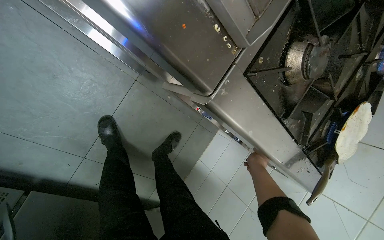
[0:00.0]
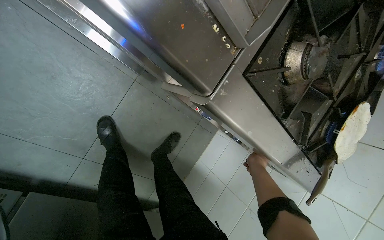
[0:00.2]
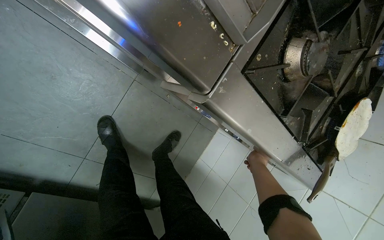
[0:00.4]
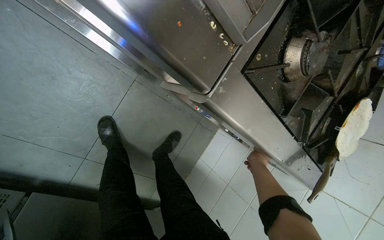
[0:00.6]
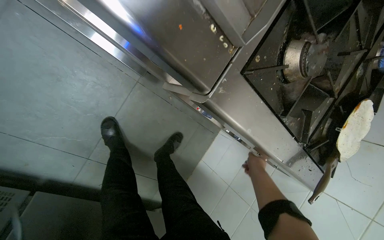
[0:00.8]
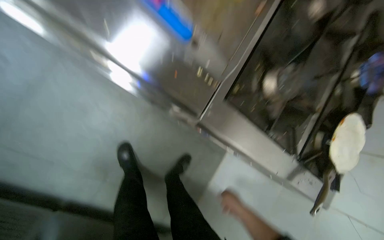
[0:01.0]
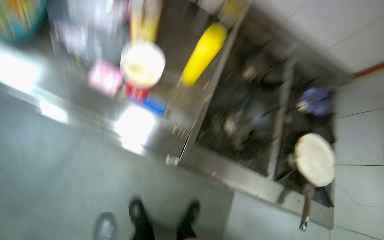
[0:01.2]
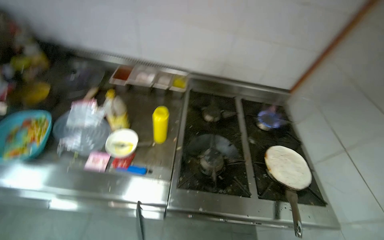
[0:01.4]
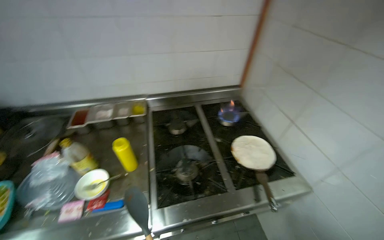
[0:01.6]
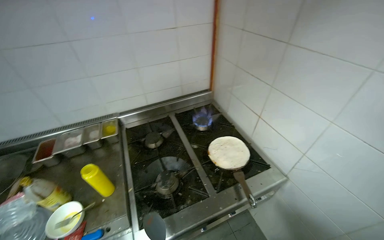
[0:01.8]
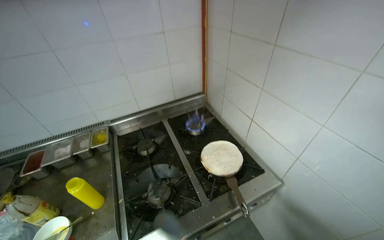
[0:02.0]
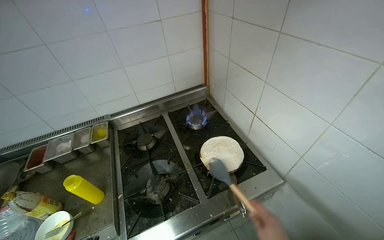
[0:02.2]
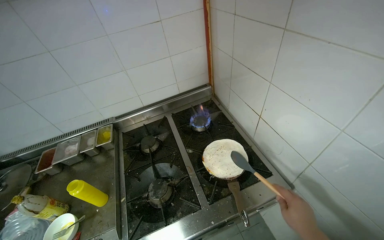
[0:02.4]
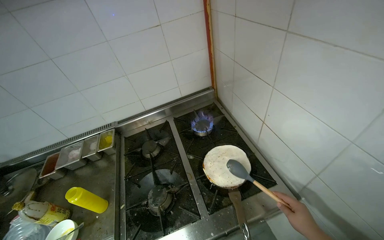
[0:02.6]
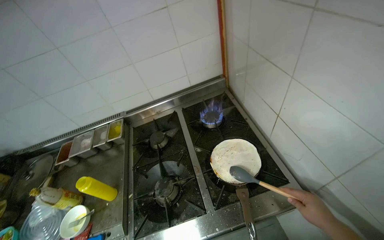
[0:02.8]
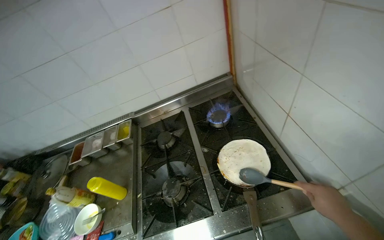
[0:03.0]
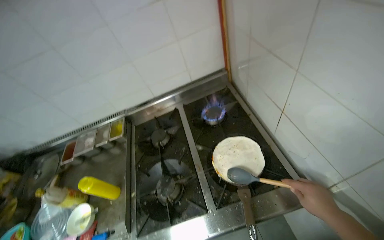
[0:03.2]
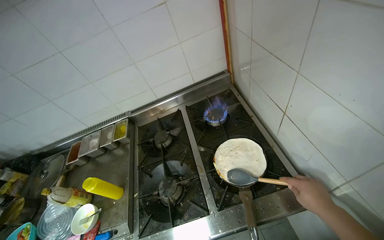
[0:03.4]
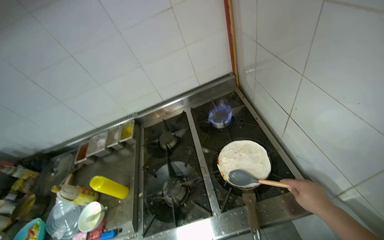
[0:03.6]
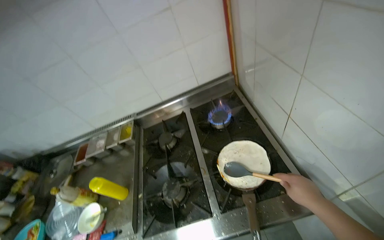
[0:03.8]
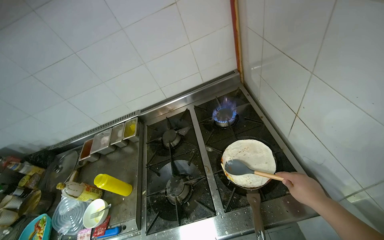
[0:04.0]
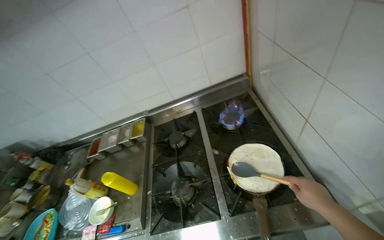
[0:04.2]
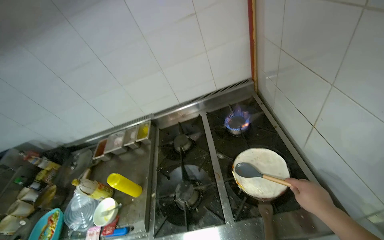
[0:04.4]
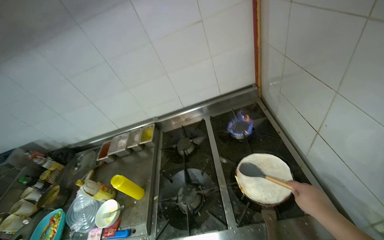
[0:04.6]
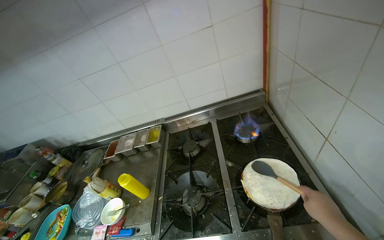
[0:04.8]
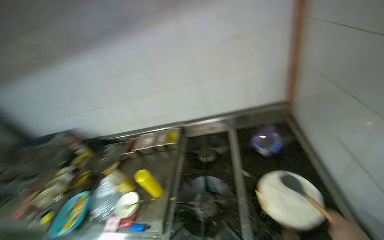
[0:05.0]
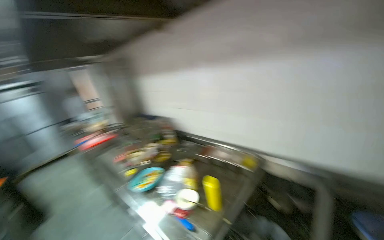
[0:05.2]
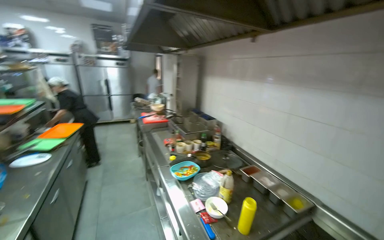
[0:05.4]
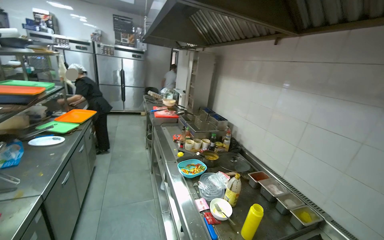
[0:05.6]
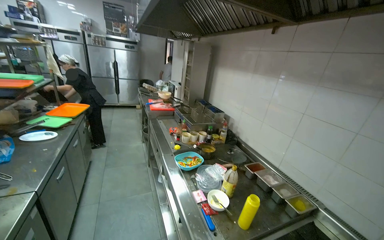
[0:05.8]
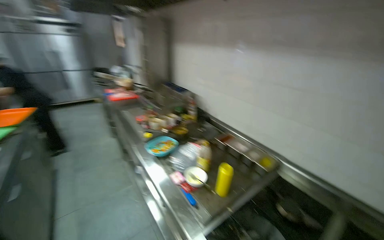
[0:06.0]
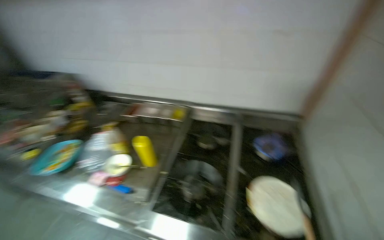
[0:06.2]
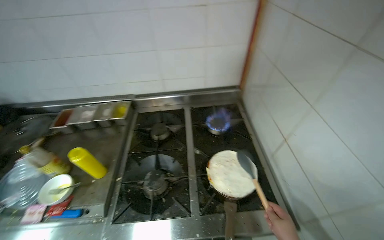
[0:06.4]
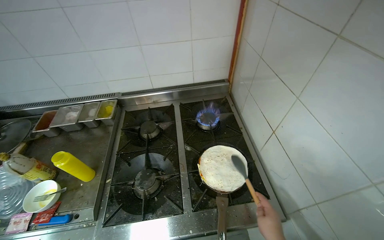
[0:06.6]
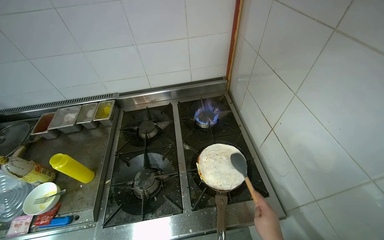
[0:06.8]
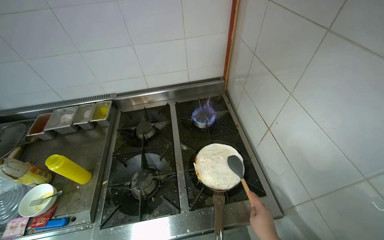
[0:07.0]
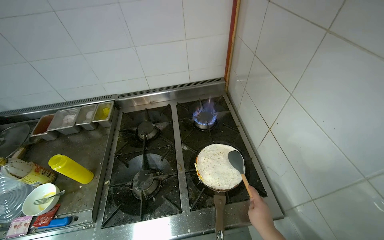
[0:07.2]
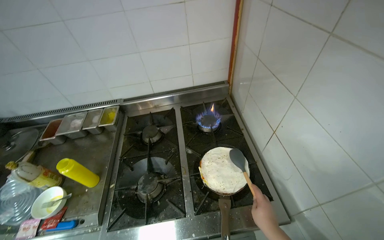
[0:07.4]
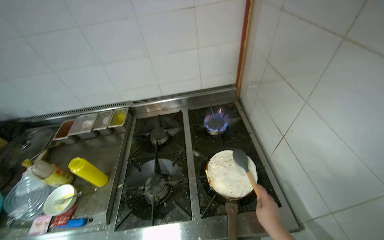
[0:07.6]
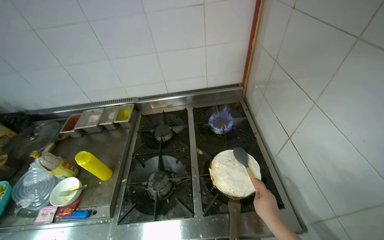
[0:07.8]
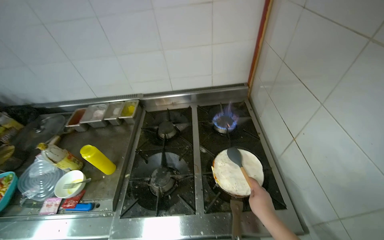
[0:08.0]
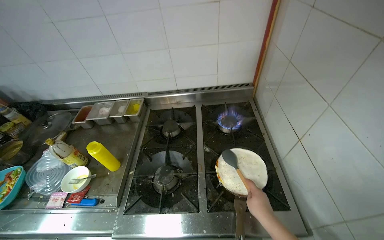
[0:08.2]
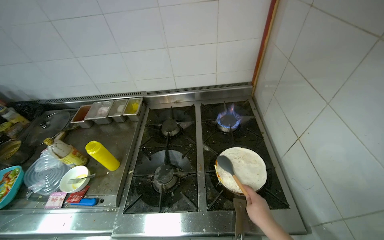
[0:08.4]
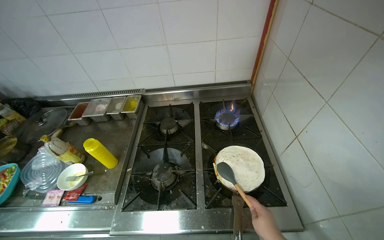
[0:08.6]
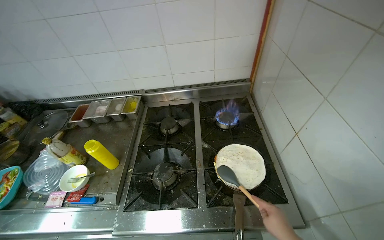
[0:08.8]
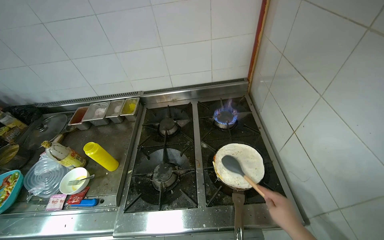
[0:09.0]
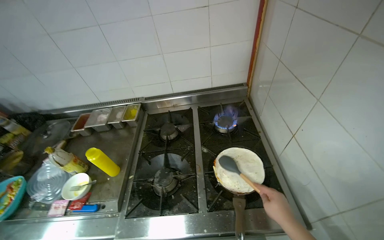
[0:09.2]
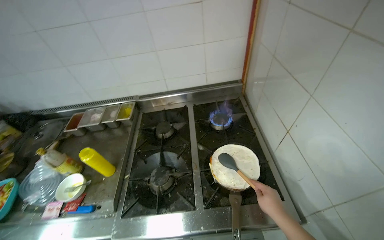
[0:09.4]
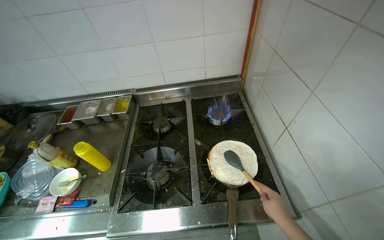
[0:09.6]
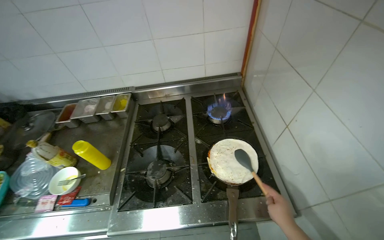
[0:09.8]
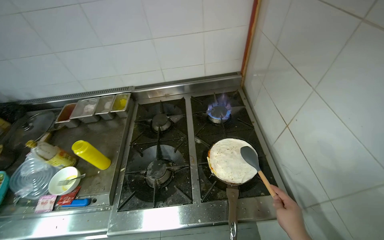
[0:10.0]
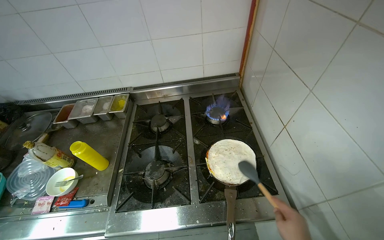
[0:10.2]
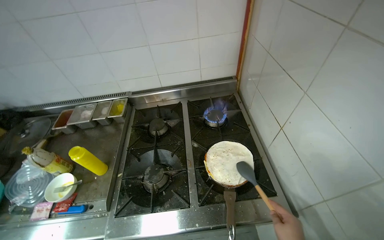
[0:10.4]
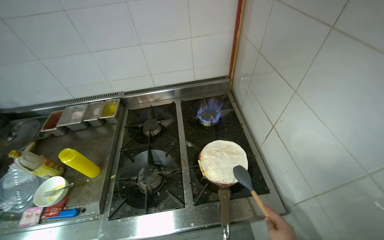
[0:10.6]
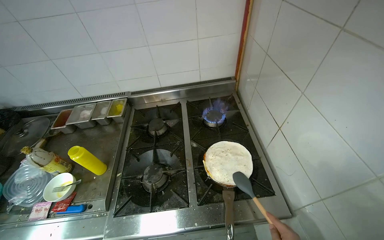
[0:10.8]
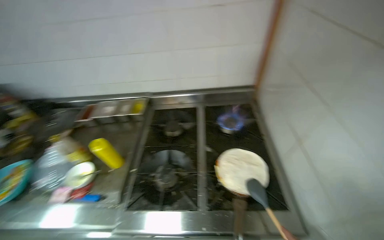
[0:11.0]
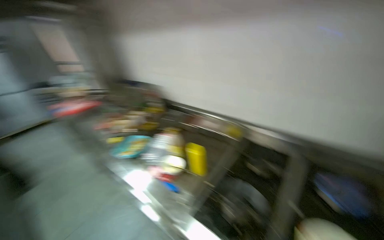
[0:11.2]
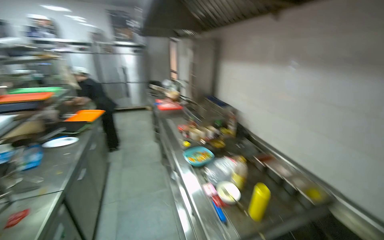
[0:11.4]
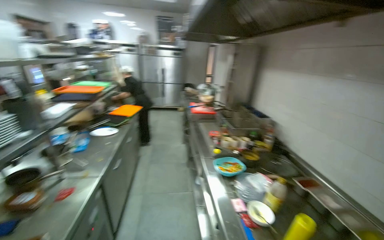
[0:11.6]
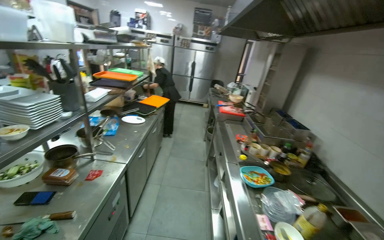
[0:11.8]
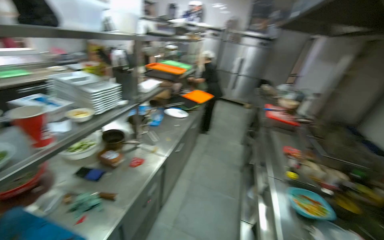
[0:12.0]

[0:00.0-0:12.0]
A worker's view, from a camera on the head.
Job: cooking food.
The whole recording: Pressing tortilla onto mixture in pan. The worker places a tortilla on top of the cooked mixture in the pan and presses it down with a spatula.
0:00.0 to 0:01.6: The wearer moves roughly 60 cm. The wearer looks approximately 50 degrees further upward. The scene rotates counterclockwise by about 50 degrees.
0:04.4 to 0:06.0: The head turns to the left by some 65 degrees.
0:06.0 to 0:07.6: The wearer looks some 60 degrees further to the right. The view tilts roughly 15 degrees downward.
0:10.4 to 0:12.0: The camera travels approximately 50 cm. The head rotates about 115 degrees to the left. The view tilts approximately 20 degrees upward.

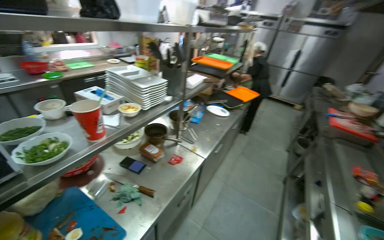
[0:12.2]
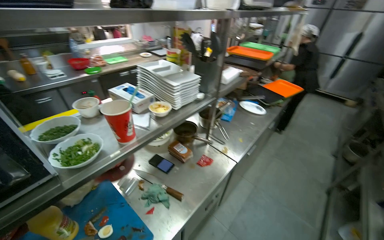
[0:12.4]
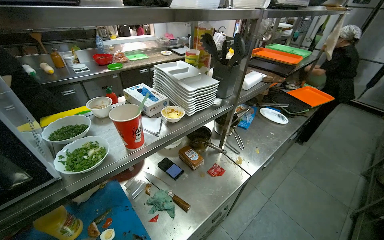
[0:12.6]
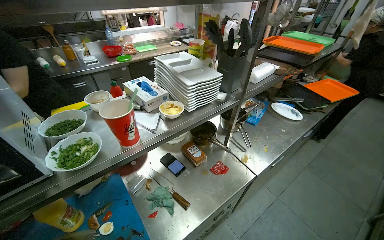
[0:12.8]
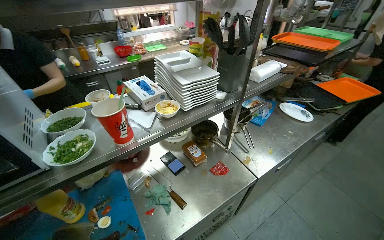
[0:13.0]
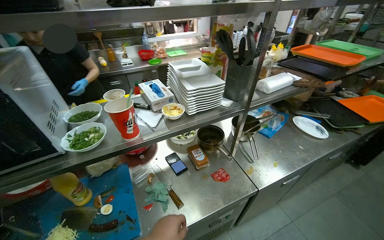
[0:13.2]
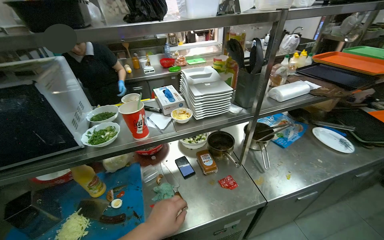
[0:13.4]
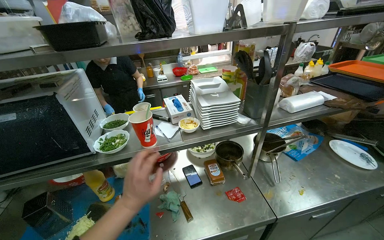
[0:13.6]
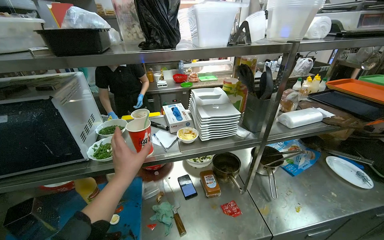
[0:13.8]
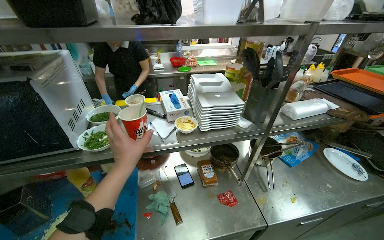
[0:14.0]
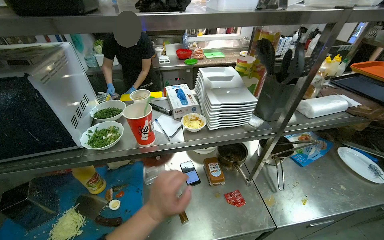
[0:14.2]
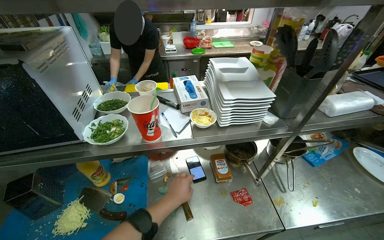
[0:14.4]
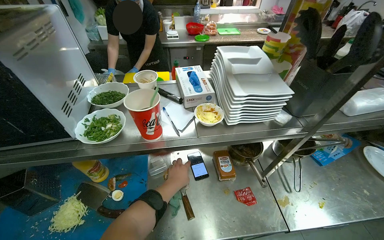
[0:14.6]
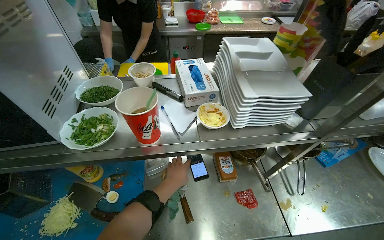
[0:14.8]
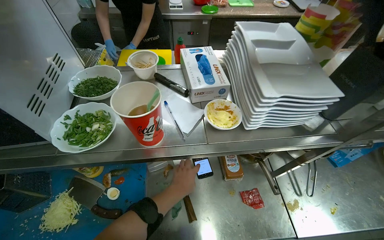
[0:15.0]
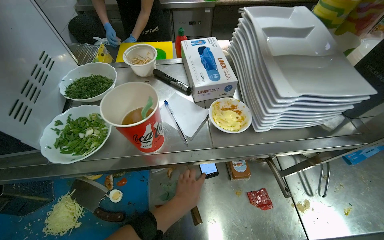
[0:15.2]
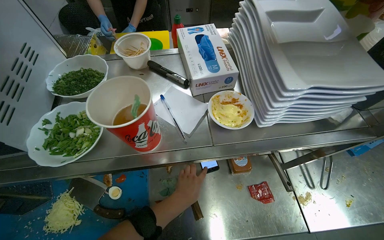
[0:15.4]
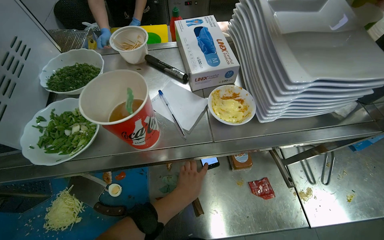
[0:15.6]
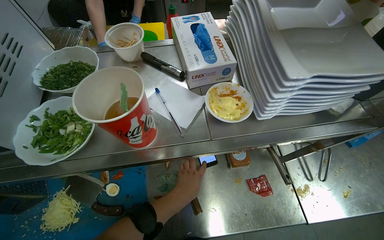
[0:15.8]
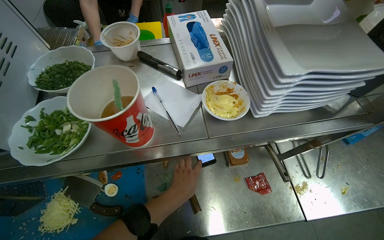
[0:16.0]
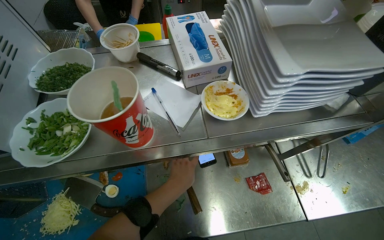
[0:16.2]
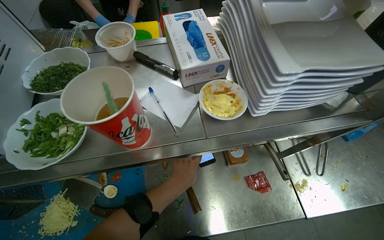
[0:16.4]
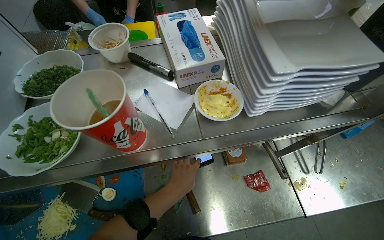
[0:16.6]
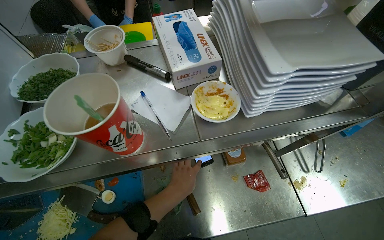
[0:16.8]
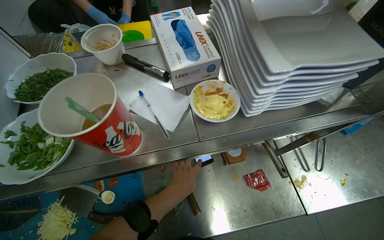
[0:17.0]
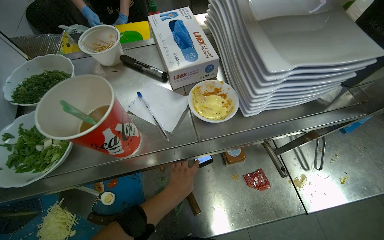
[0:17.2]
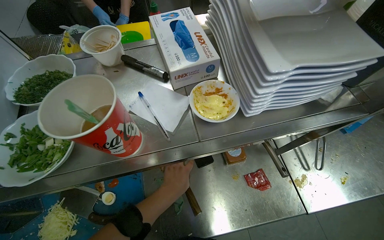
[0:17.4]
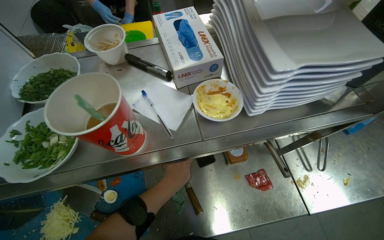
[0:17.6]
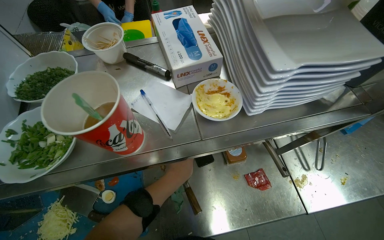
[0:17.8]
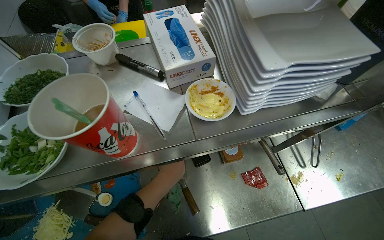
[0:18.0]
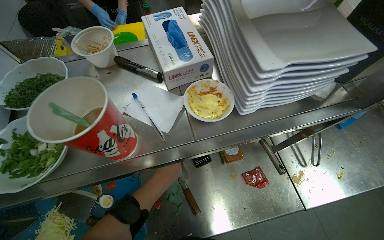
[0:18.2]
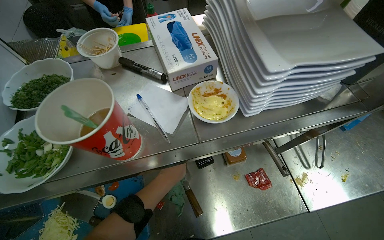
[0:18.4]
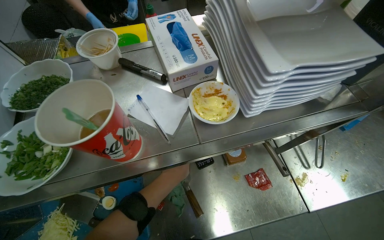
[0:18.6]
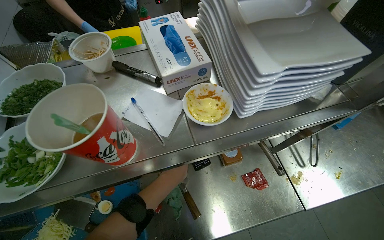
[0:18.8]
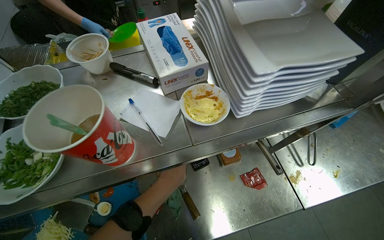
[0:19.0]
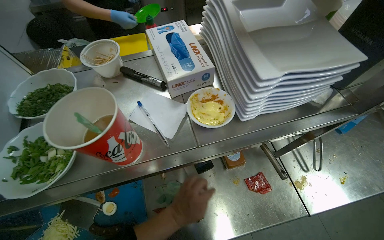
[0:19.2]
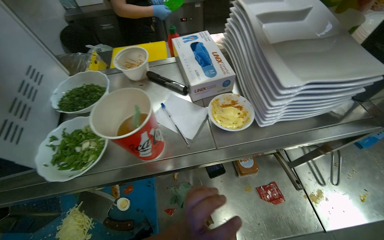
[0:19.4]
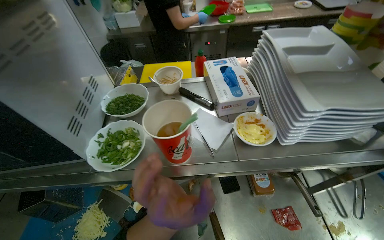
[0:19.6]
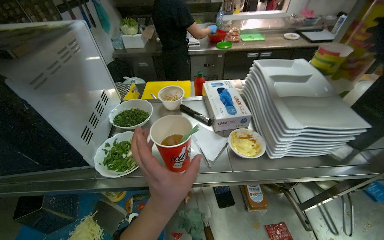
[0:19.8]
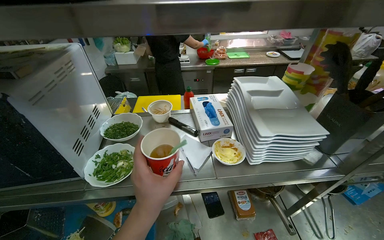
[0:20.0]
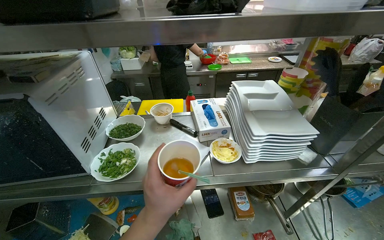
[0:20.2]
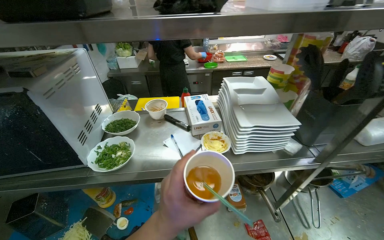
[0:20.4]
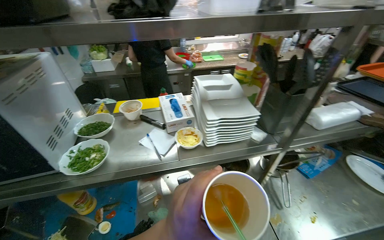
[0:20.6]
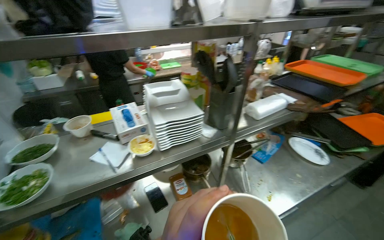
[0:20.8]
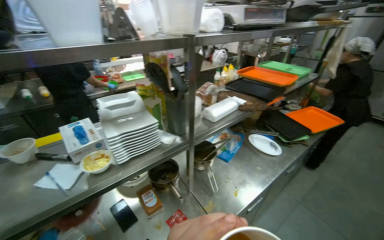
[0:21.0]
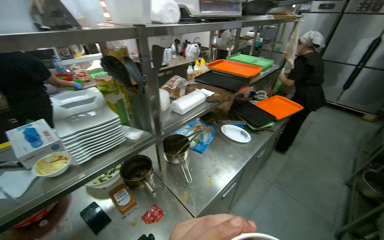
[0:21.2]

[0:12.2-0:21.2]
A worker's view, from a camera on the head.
Job: cooking food.
The whole recording: Pressing tortilla onto mixture in pan. The worker places a tortilla on top of the cooked mixture in the pan and presses it down with a spatula.
0:12.2 to 0:13.8: The wearer's head swings approximately 45 degrees to the left.
0:13.8 to 0:15.2: The wearer looks roughly 25 degrees further downward. The left hand goes roughly 10 cm down the picture.
0:16.6 to 0:18.2: The left hand moves farther from the camera, about 10 cm.
0:18.2 to 0:19.8: The view tips upward by some 15 degrees. The left hand heads nearer to the camera, covering roughly 30 cm.
0:19.8 to 0:21.2: The head rotates roughly 45 degrees to the right.
